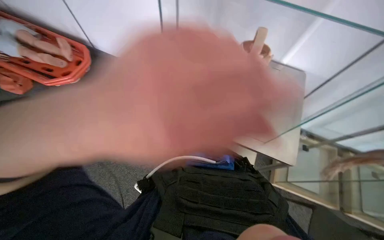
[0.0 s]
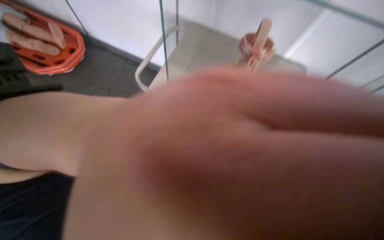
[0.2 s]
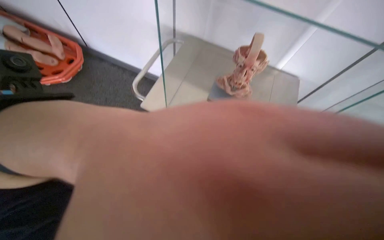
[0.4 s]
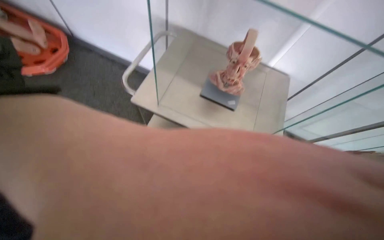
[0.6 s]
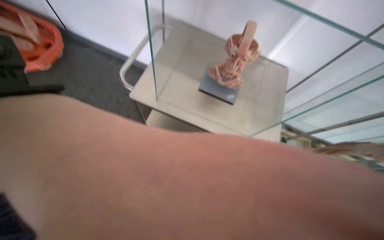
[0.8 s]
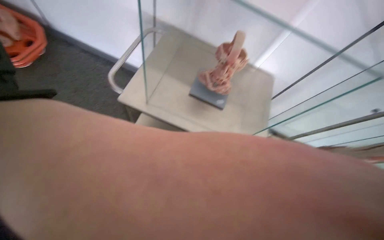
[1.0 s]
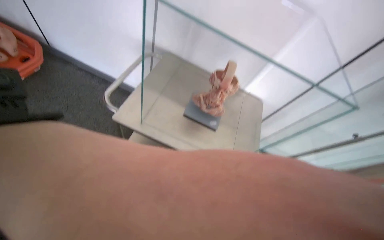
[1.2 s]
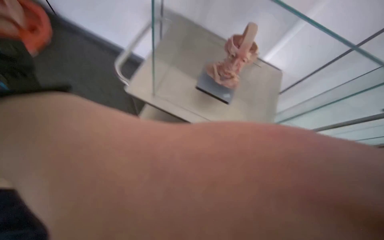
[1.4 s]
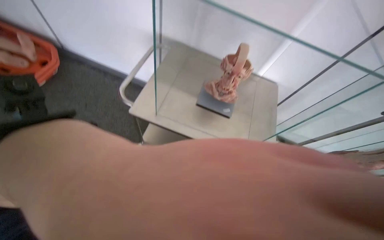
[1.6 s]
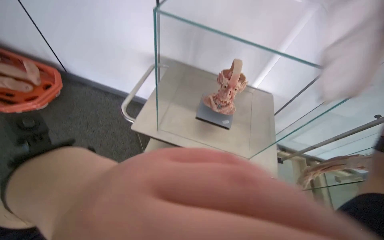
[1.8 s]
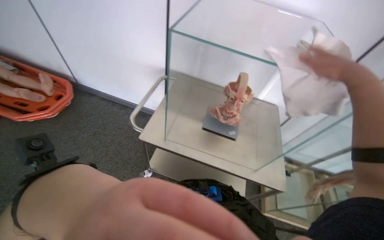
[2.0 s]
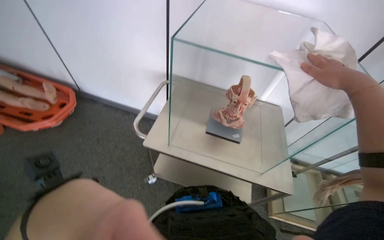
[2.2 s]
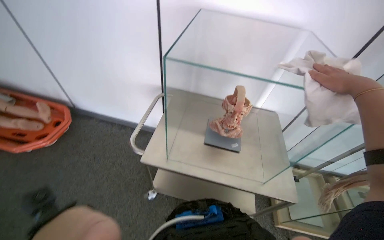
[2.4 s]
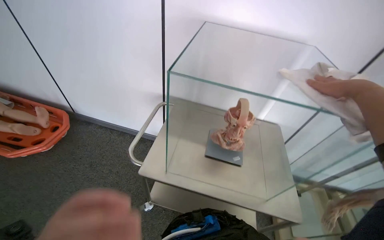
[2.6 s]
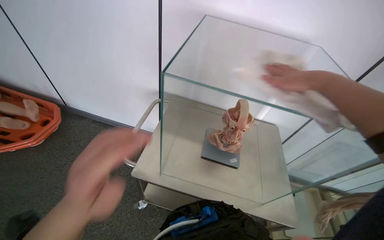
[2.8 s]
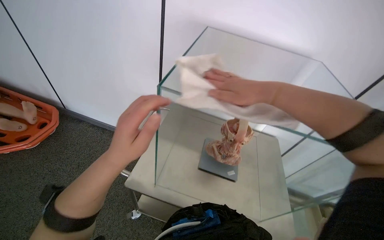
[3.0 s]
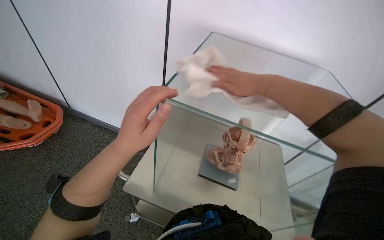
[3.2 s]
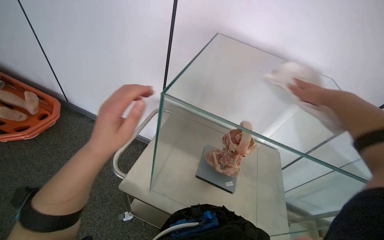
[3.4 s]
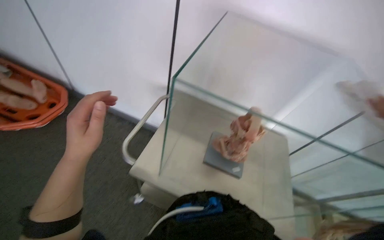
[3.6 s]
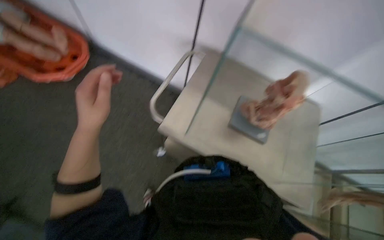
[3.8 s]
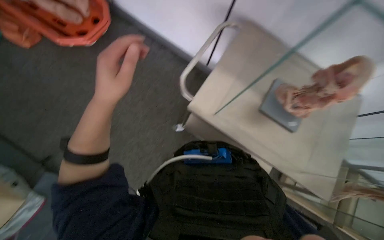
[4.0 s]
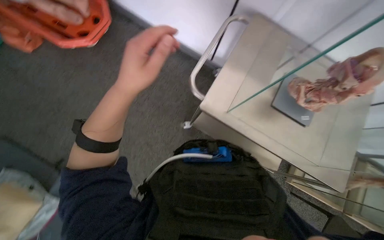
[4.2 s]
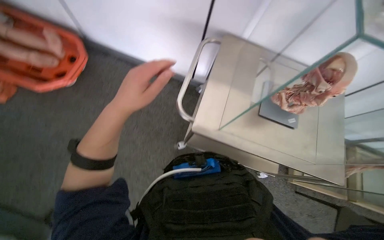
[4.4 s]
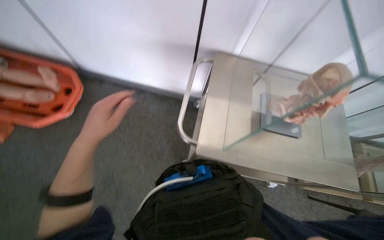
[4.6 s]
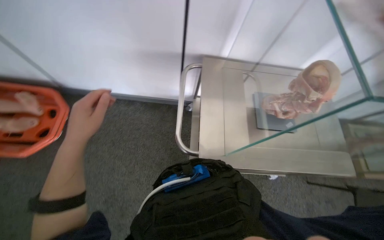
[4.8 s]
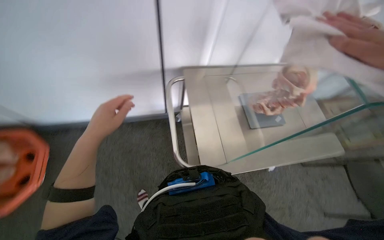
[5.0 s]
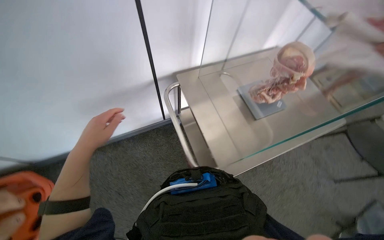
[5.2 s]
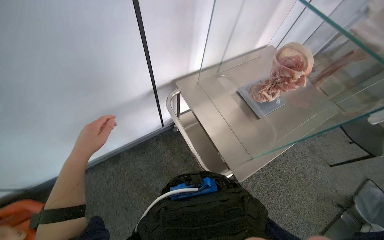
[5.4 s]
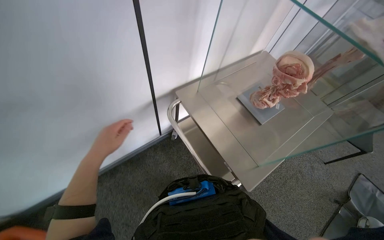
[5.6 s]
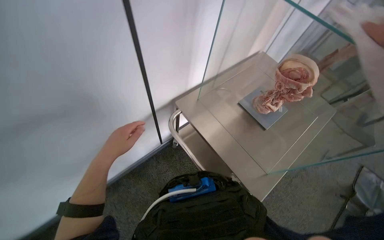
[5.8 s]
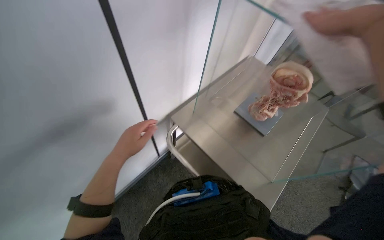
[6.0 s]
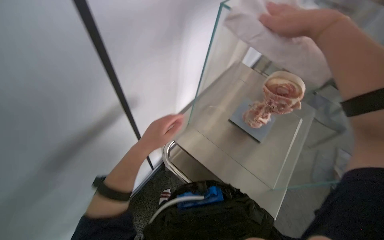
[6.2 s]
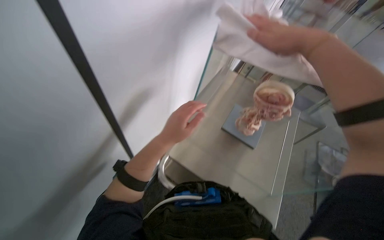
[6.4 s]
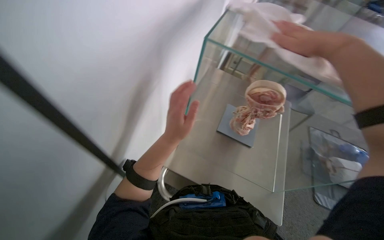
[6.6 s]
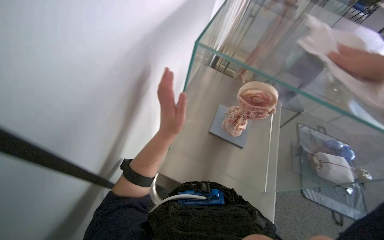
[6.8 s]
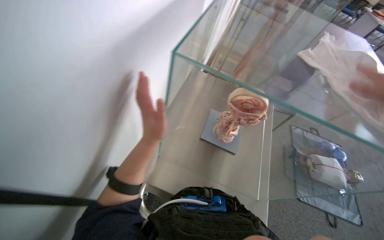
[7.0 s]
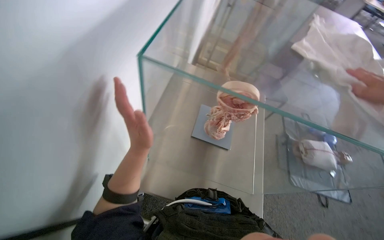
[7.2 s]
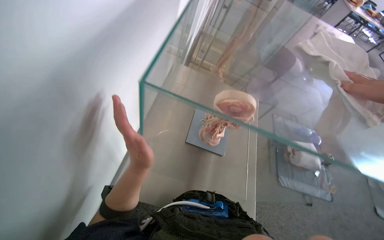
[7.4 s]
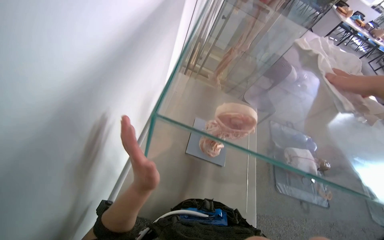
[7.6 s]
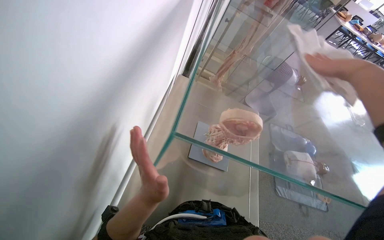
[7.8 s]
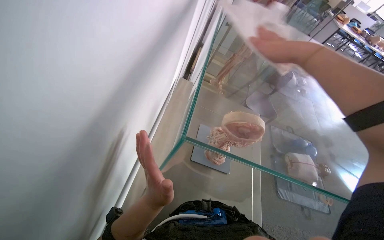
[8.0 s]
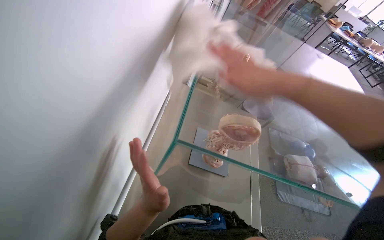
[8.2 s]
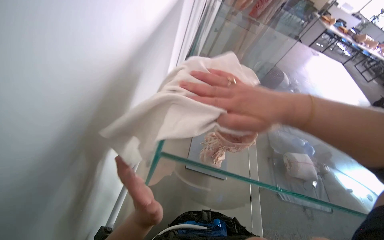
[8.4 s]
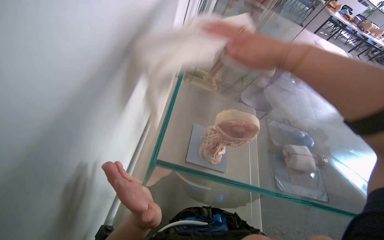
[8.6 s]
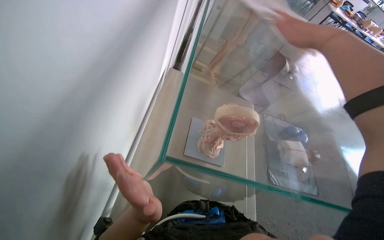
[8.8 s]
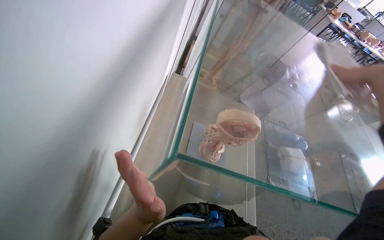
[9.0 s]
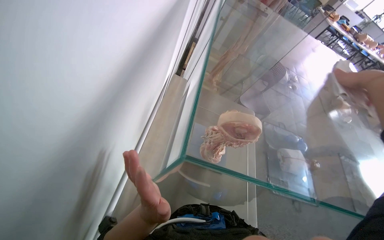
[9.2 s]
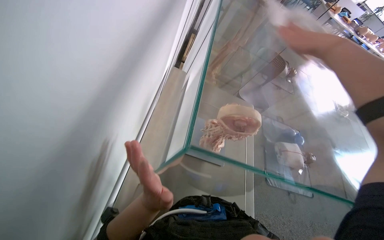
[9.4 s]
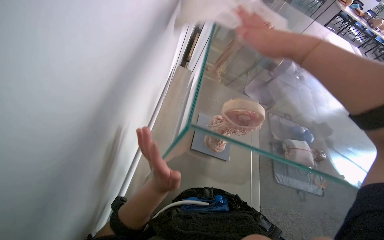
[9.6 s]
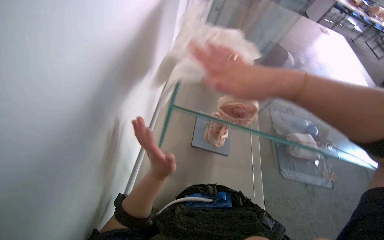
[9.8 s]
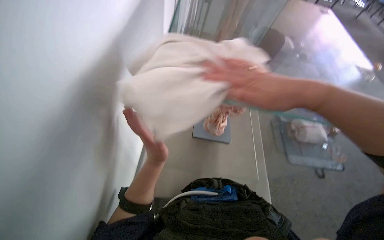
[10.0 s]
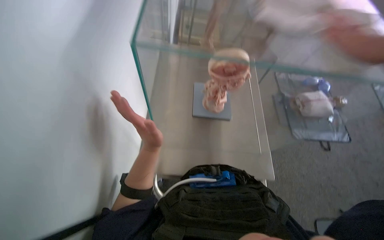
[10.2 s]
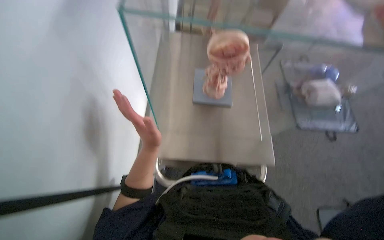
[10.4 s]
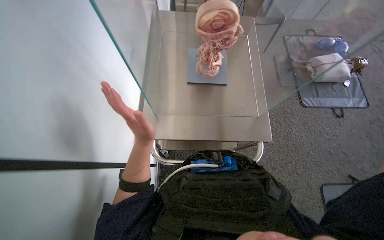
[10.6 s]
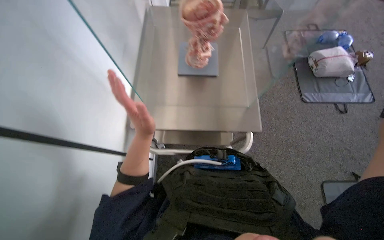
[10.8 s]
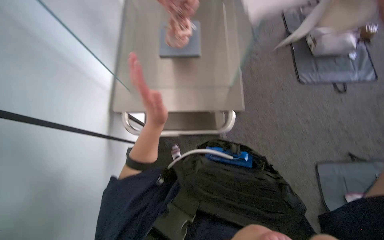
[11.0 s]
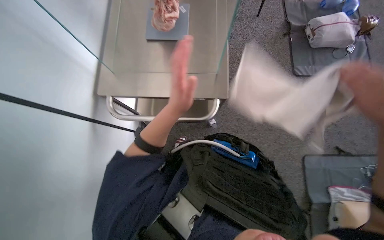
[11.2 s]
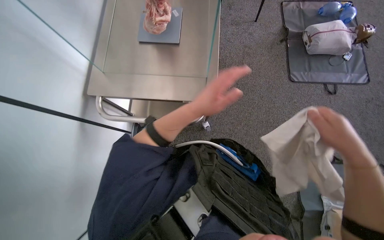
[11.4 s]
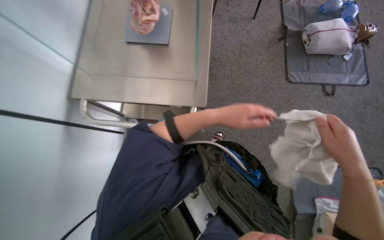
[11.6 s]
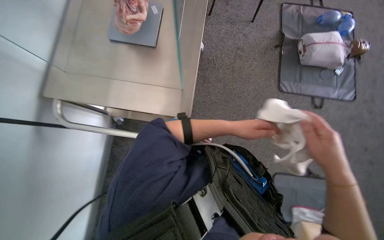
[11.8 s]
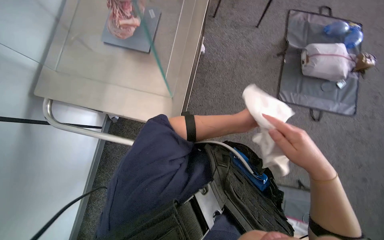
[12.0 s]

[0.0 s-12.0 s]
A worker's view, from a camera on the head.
Job: wiping surfaces.
The whole recording: Wiping glass display case. Wipes the glass display case with a white cloth.
1.6 to 3.0 s: The camera pitches upward, by some 15 degrees.
3.0 to 4.4 s: The view tilts roughly 25 degrees downward.
4.4 to 6.0 s: The camera is carried approximately 60 cm. The head rotates some 60 degrees to the right.
6.0 to 7.6 s: The wearer looks roughly 30 degrees further to the right. The left hand heads to the right, covering some 15 cm.
9.0 to 10.4 s: The view tips downward by roughly 15 degrees. The left hand heads farther from the camera, covering about 10 cm.
10.4 to 12.0 s: The head travels to the right, about 50 cm. The view tips downward by approximately 20 degrees.

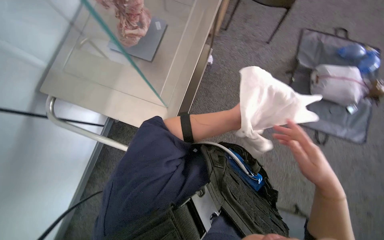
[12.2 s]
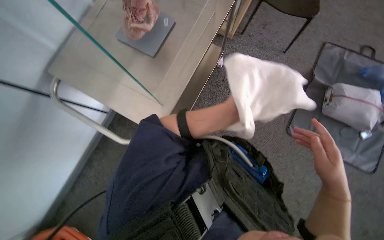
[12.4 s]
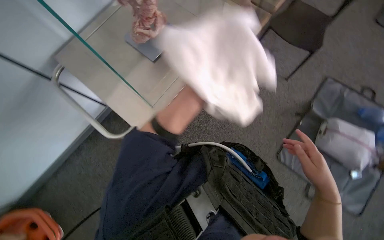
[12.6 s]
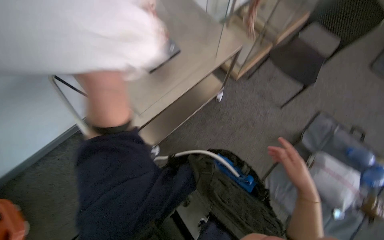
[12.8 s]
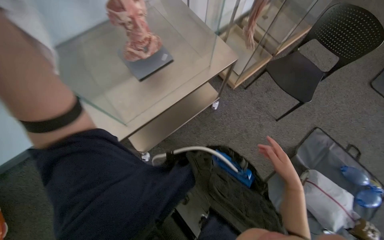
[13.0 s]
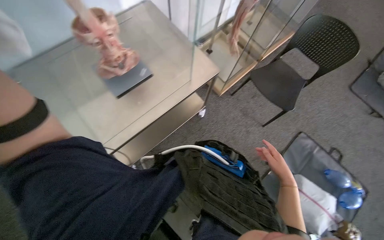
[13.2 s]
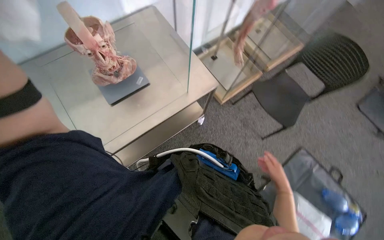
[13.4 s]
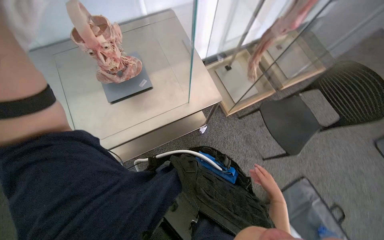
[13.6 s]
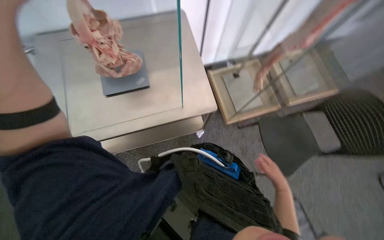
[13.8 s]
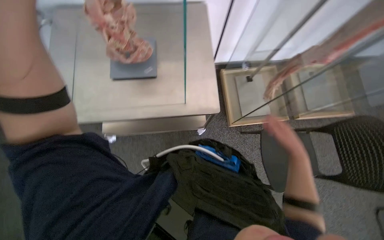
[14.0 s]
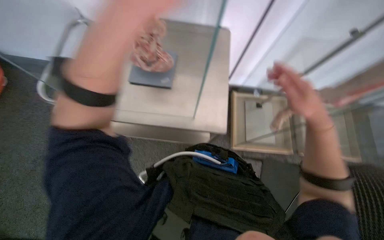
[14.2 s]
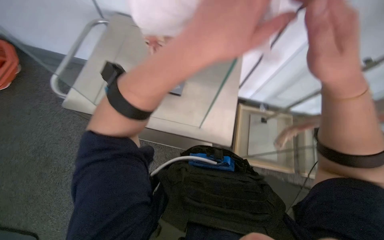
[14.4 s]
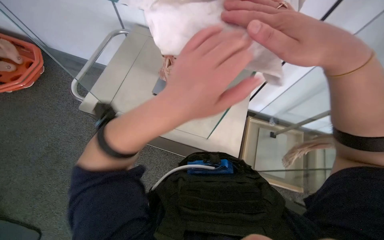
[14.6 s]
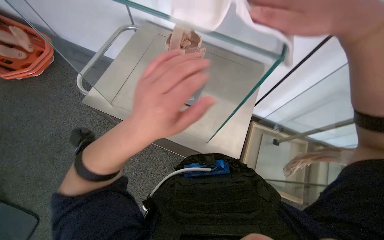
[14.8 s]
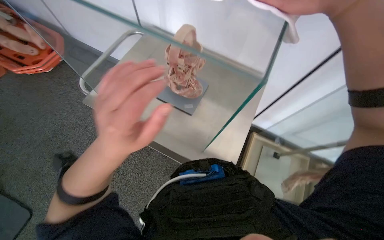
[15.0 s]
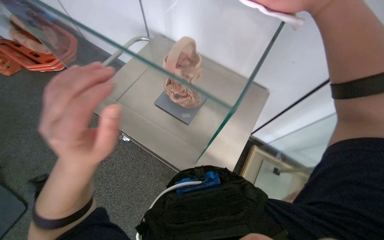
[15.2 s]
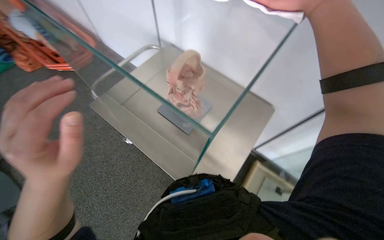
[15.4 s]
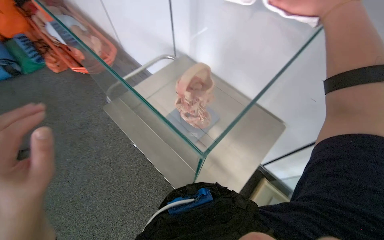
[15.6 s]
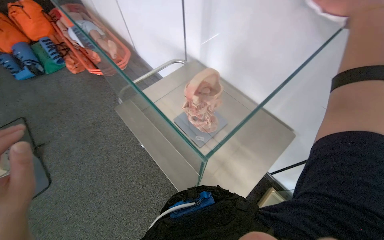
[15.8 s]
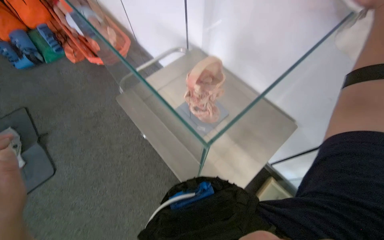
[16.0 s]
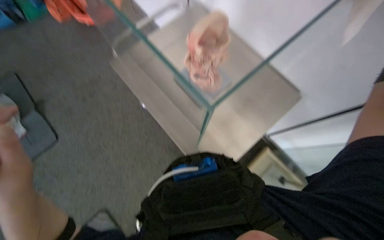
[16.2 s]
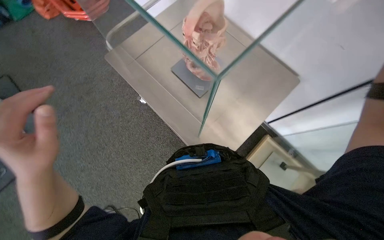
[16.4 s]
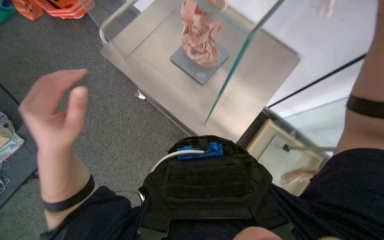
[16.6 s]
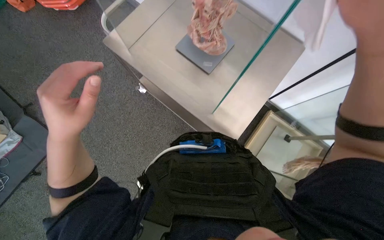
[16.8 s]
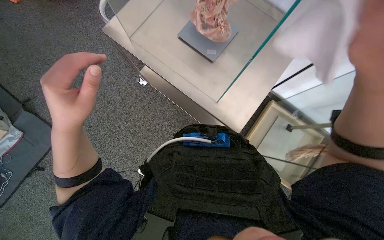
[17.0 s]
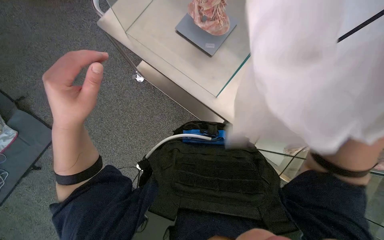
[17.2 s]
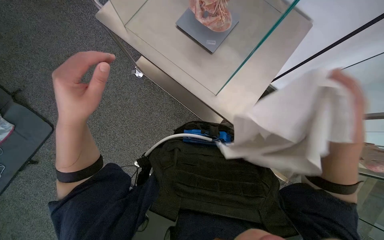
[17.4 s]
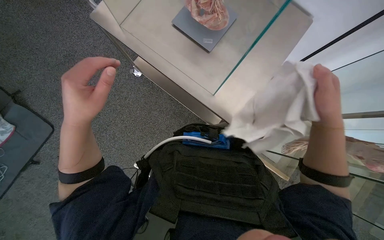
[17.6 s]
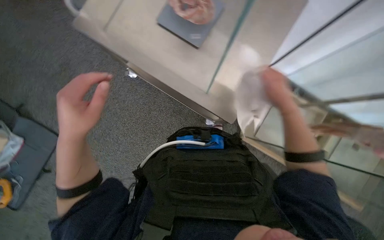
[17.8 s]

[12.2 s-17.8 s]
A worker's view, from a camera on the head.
Job: wiping surfaces.
The whole recording: Wiping glass display case. Wipes the glass display case with a white cloth.
12.2 to 13.6 s: The camera travels some 40 cm. The view tilts about 10 degrees upward. Everything in view rotates some 45 degrees clockwise.
13.6 to 15.0 s: The wearer's head swings about 50 degrees to the left. The view tips upward by about 15 degrees.
15.0 to 16.4 s: The head rotates some 20 degrees to the left. The left hand moves to the left, roughly 15 cm.
16.4 to 17.8 s: The camera pitches downward, by some 15 degrees. The left hand heads up the picture, covering some 10 cm.

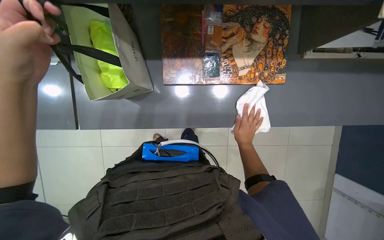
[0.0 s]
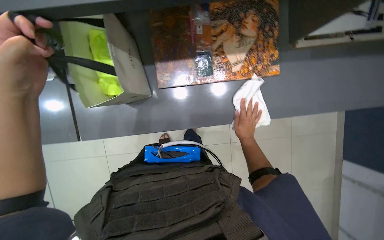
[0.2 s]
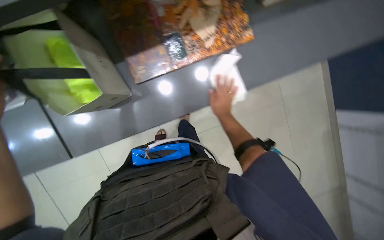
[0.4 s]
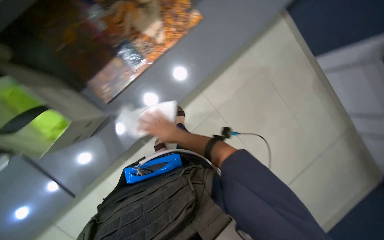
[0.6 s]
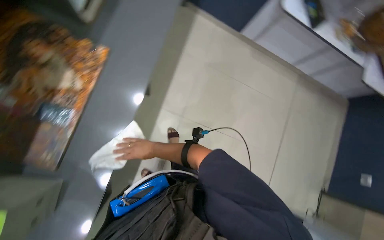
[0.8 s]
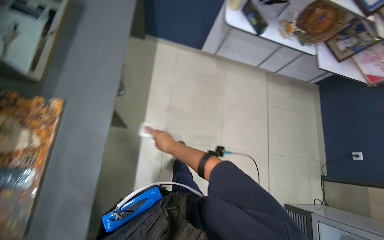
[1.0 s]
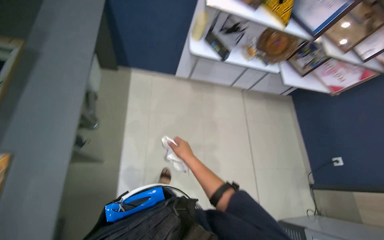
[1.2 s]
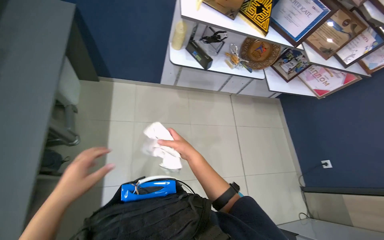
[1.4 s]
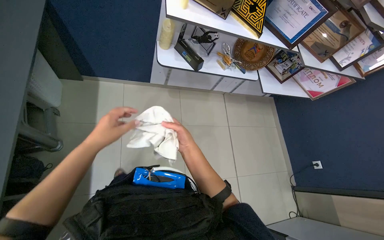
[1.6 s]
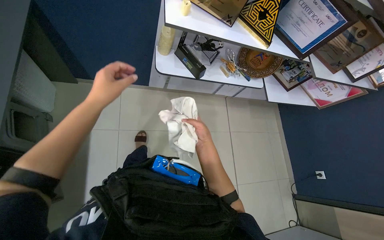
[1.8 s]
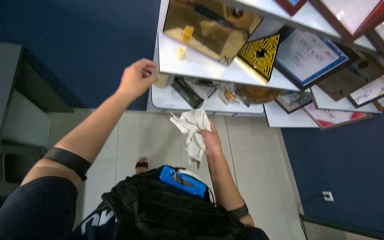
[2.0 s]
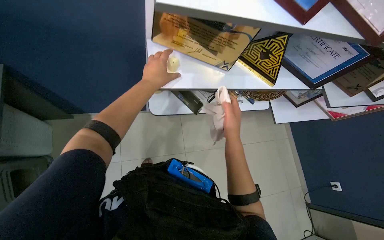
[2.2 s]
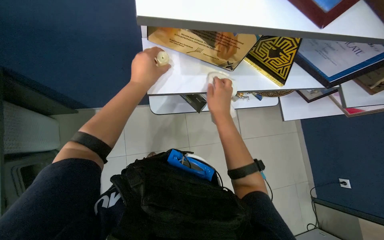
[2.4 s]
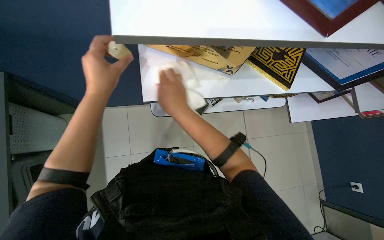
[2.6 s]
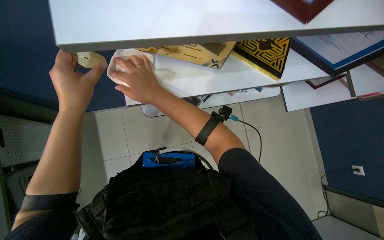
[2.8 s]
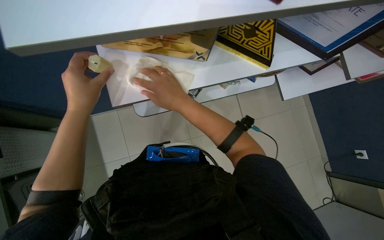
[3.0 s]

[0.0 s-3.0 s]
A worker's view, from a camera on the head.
Job: wiping surfaces.
The whole recording: Wiping office shelves. The worker wipes dust from the office shelves with a white cloth.
0.0 to 1.6 s: The camera travels approximately 70 cm. The head rotates roughly 75 degrees to the right.
1.6 to 3.0 s: The wearer moves roughly 60 cm. The camera pitches downward, by roughly 15 degrees.
